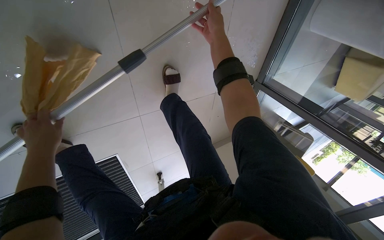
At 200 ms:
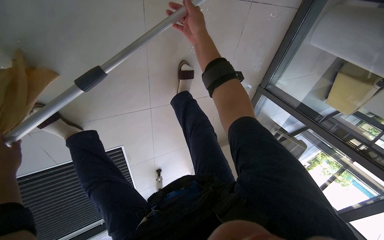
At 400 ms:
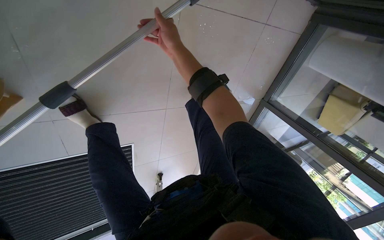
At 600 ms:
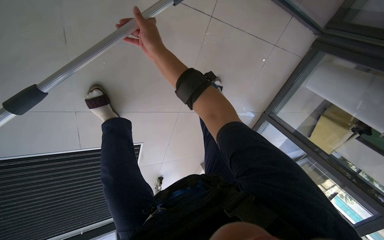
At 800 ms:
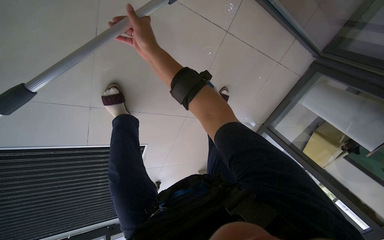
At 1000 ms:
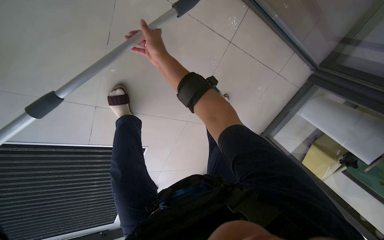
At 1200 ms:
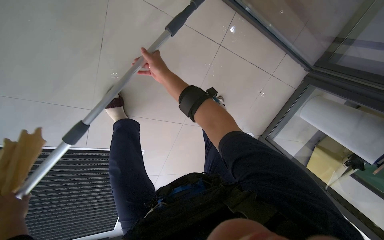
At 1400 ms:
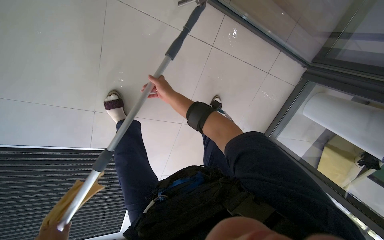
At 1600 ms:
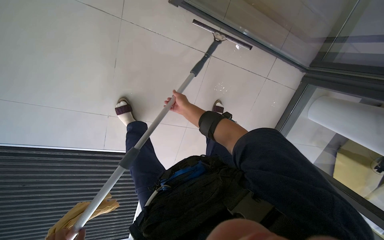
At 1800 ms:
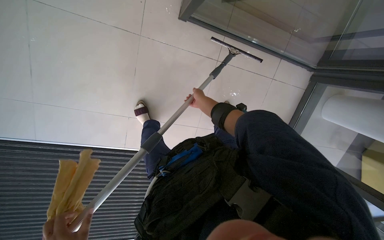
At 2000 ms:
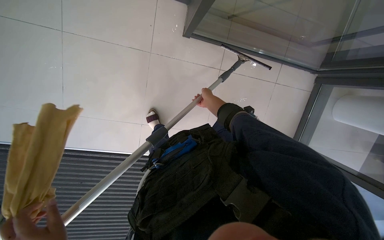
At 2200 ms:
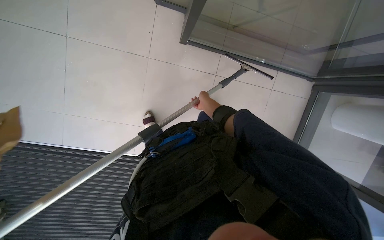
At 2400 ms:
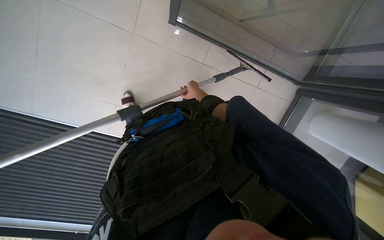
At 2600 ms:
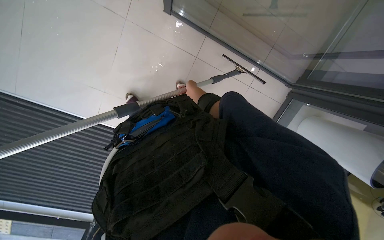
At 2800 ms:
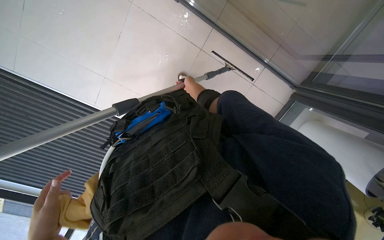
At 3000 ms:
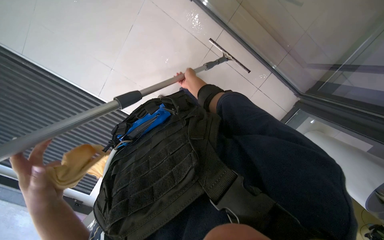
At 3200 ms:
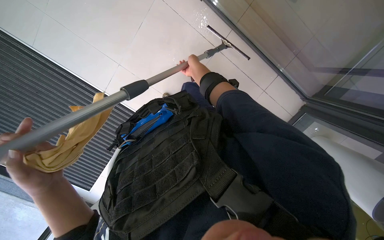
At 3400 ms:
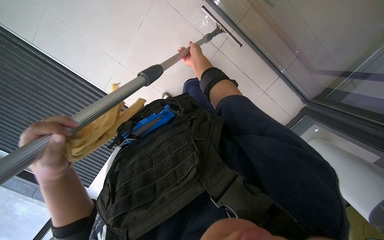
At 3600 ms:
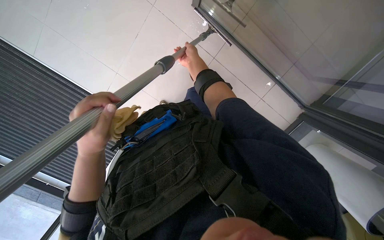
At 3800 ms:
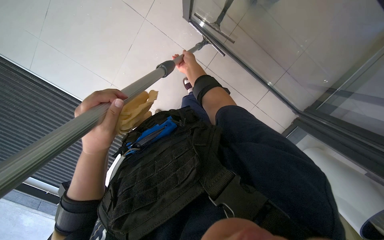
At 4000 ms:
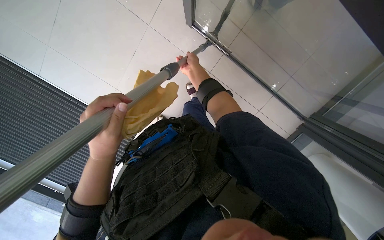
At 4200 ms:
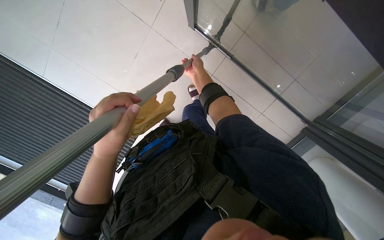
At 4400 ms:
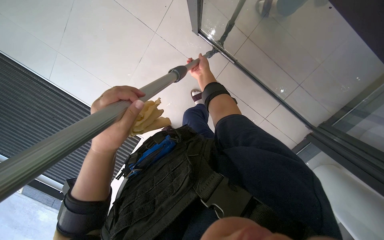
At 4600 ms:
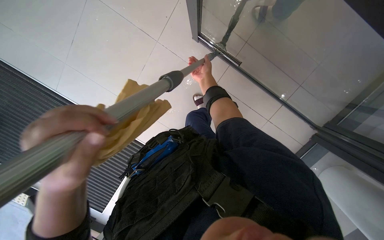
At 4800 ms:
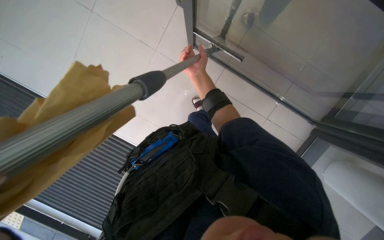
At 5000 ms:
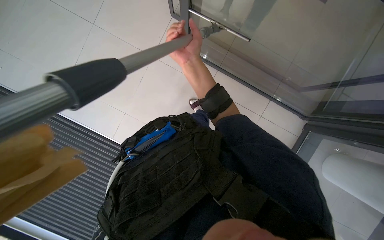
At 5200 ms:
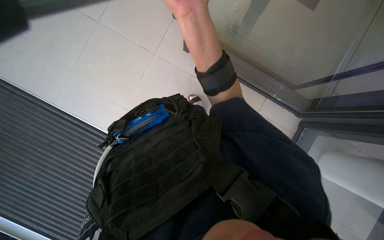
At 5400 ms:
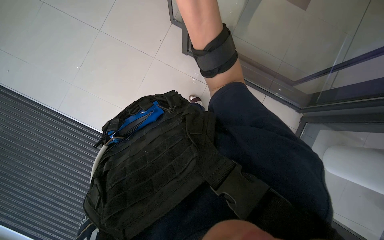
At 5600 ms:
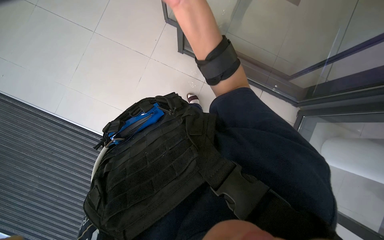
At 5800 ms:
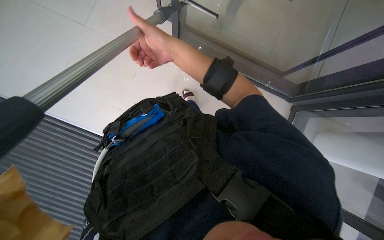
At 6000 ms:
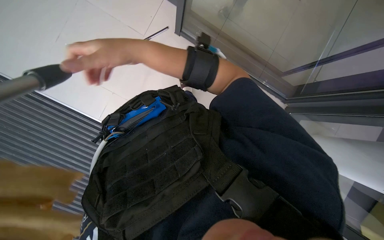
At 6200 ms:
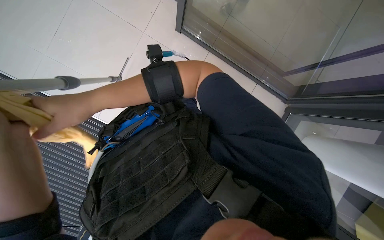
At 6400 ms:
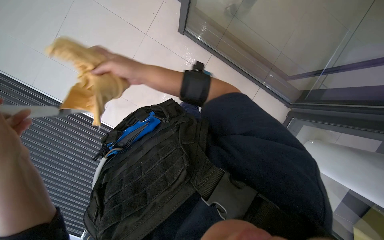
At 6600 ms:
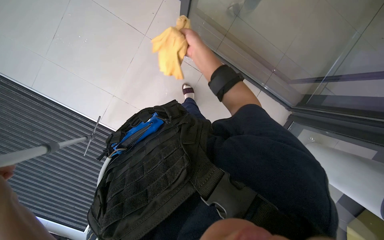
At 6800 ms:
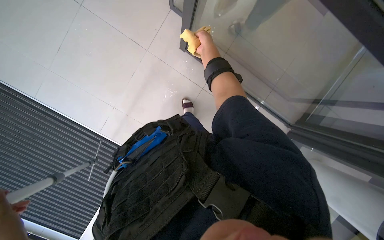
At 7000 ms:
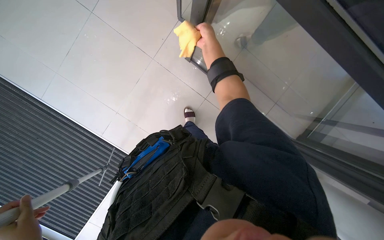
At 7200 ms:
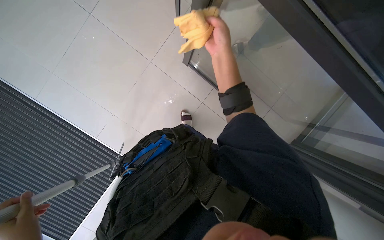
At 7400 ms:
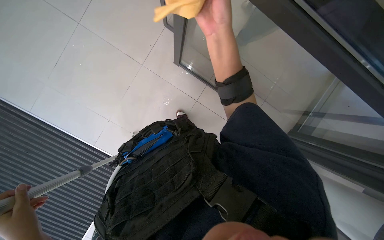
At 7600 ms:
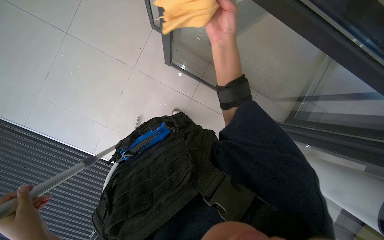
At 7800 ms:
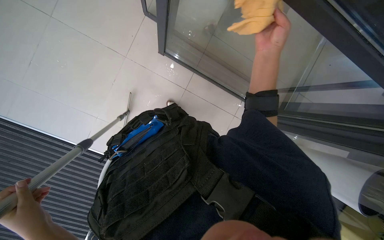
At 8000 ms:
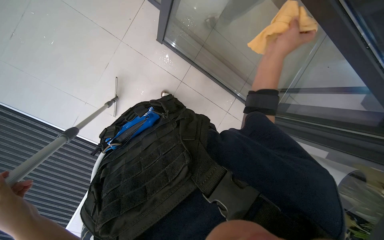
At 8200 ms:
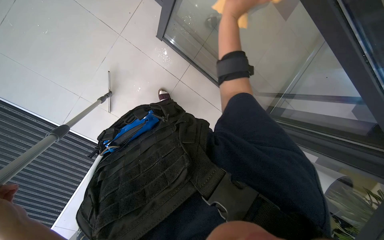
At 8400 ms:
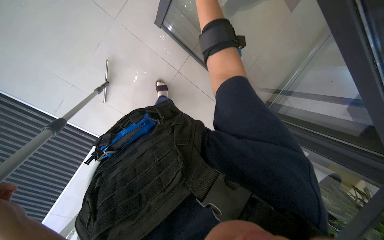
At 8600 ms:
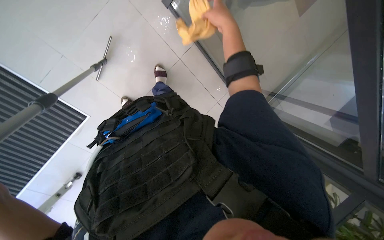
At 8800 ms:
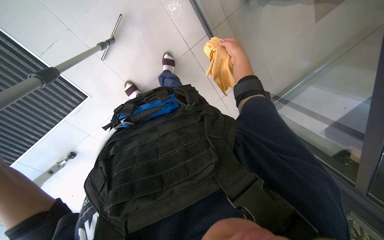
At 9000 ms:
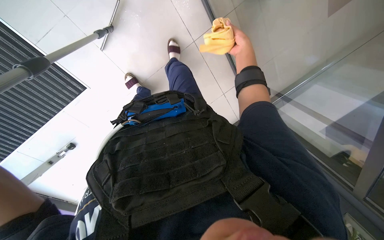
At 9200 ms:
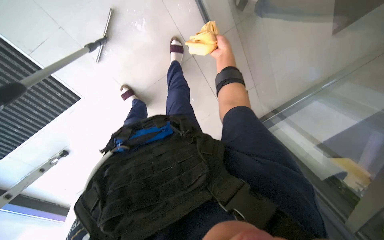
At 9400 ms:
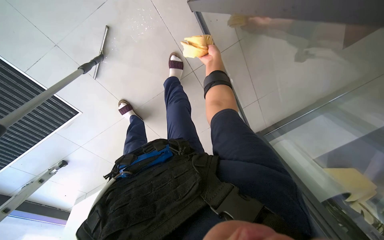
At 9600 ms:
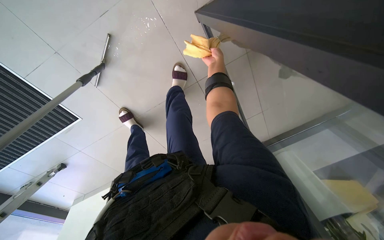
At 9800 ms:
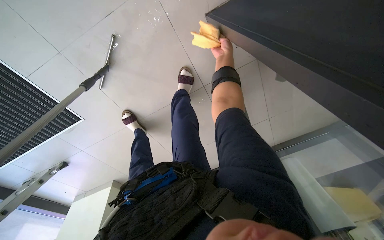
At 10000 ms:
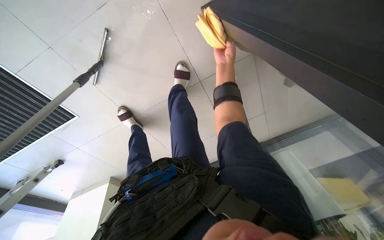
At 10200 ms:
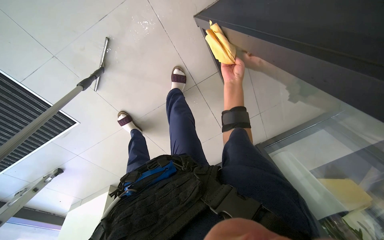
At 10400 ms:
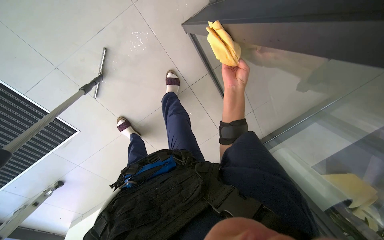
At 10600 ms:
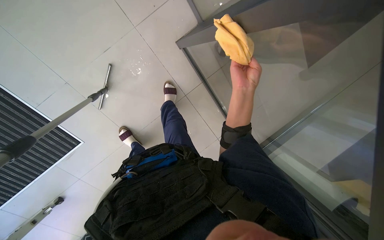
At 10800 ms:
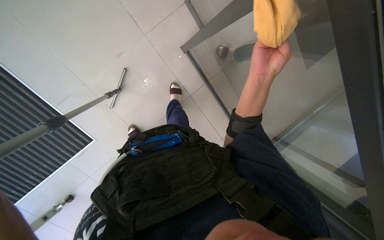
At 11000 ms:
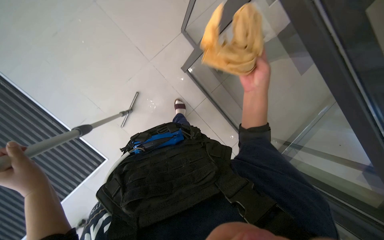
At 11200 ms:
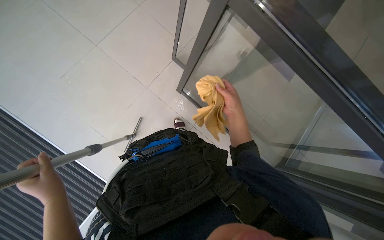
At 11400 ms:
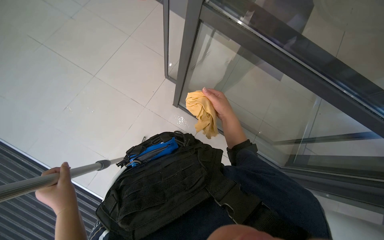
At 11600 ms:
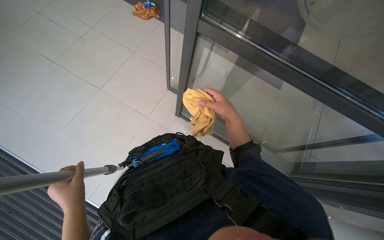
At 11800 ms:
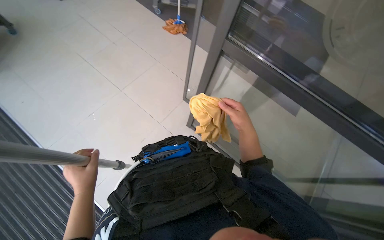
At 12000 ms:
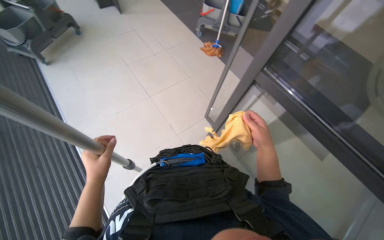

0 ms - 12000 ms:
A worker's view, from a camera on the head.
Job: cleaning windows.
The whole recording: Cleaning glass. The worker uses an extended squeegee pole to clean the upper section of a glass.
0 ms - 1600 ms: The camera travels approximately 50 cm. The view tilts approximately 15 degrees upward.
1600 ms - 3000 ms: The right hand moves up the picture, about 10 cm.
3000 ms - 4400 ms: The right hand heads nearer to the camera, covering some 10 cm.
6000 ms - 7600 ms: The right hand goes approximately 25 cm to the right and up the picture.
7600 ms - 9000 ms: The wearer looks roughly 20 degrees further downward. The right hand heads farther from the camera, covering roughly 20 cm.
9000 ms - 10400 ms: The wearer looks some 10 degrees further upward.

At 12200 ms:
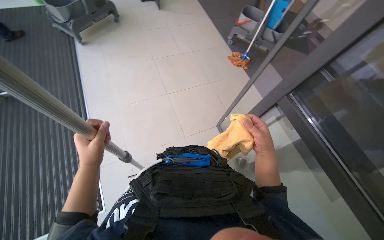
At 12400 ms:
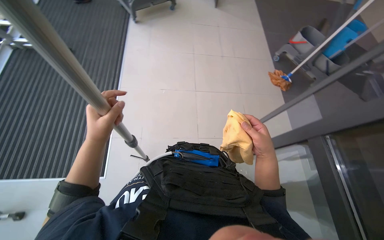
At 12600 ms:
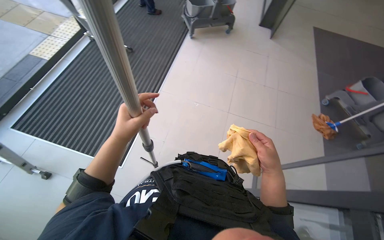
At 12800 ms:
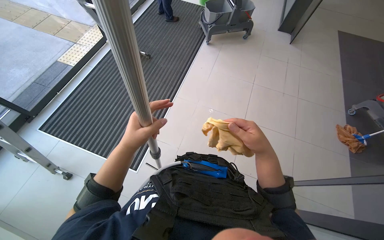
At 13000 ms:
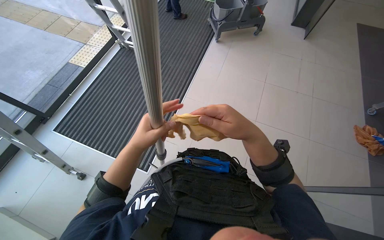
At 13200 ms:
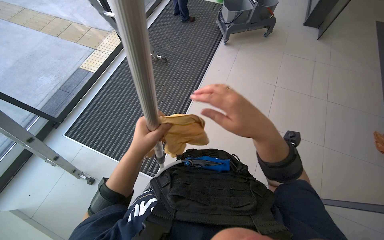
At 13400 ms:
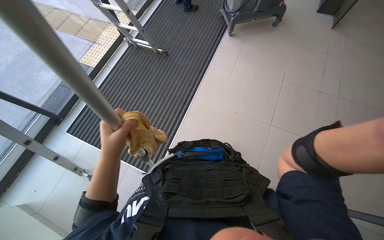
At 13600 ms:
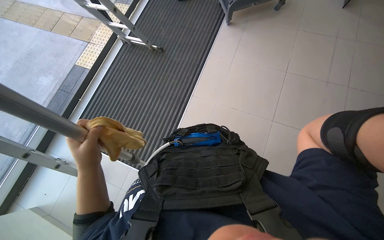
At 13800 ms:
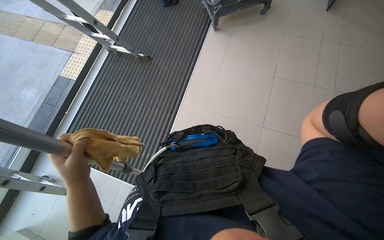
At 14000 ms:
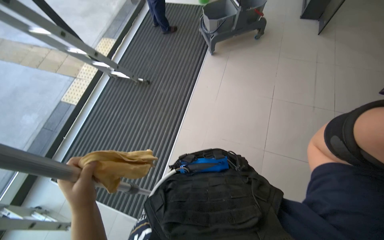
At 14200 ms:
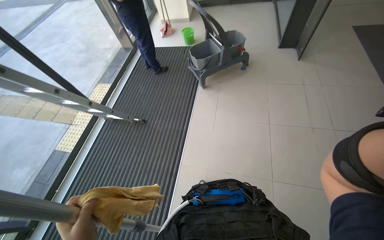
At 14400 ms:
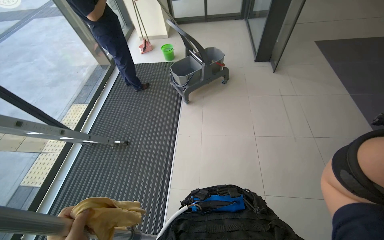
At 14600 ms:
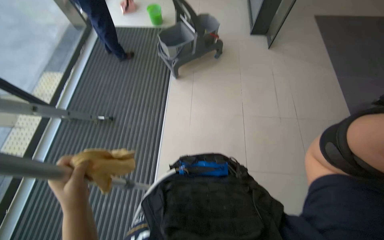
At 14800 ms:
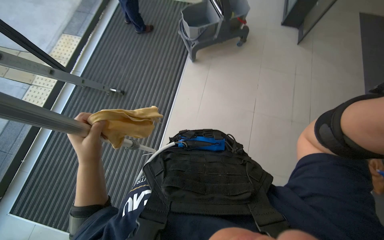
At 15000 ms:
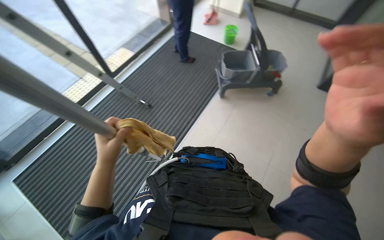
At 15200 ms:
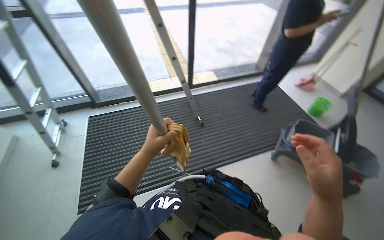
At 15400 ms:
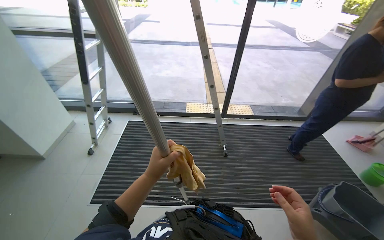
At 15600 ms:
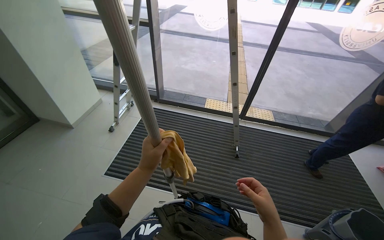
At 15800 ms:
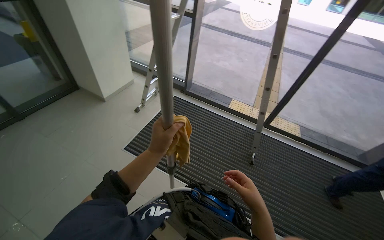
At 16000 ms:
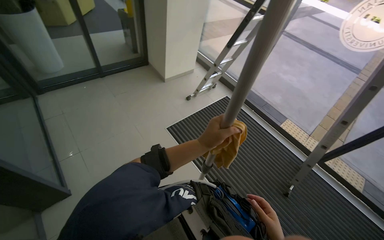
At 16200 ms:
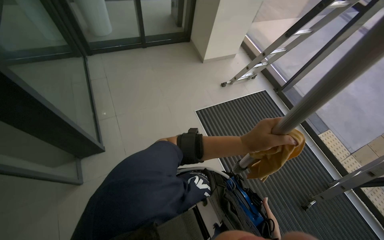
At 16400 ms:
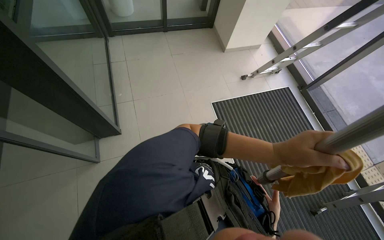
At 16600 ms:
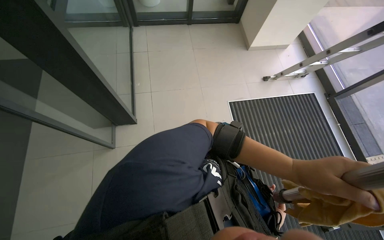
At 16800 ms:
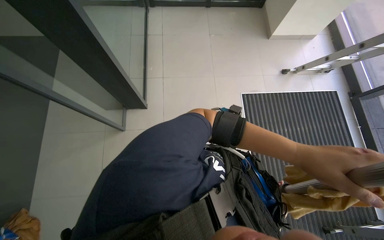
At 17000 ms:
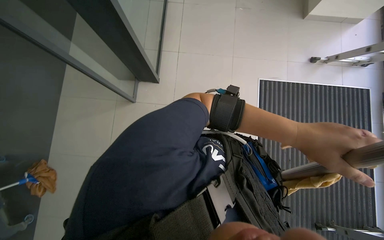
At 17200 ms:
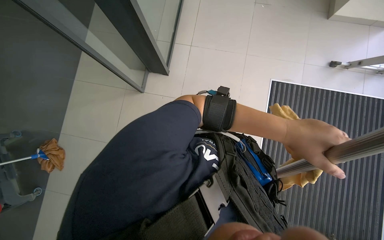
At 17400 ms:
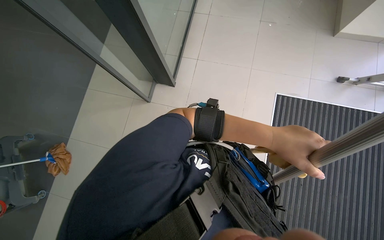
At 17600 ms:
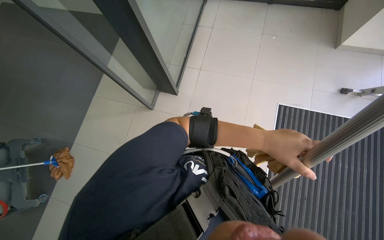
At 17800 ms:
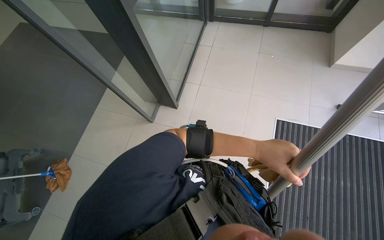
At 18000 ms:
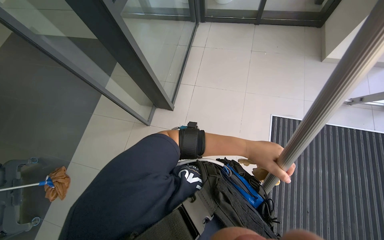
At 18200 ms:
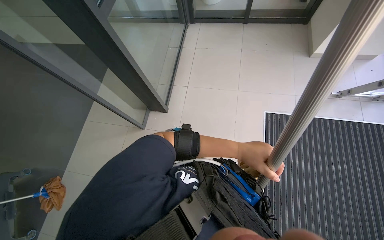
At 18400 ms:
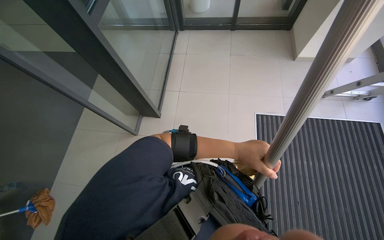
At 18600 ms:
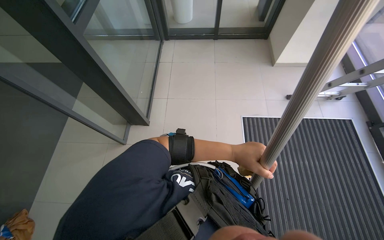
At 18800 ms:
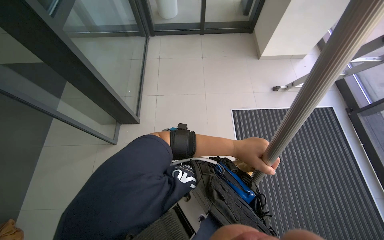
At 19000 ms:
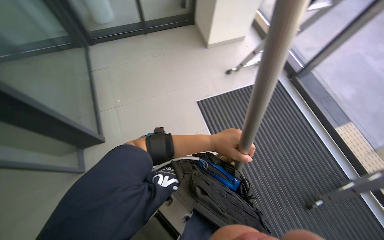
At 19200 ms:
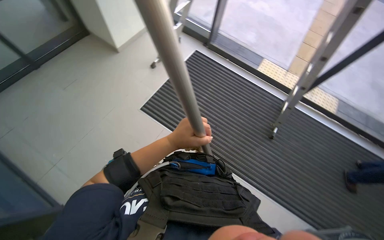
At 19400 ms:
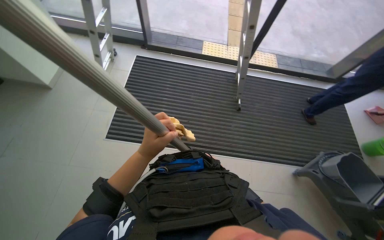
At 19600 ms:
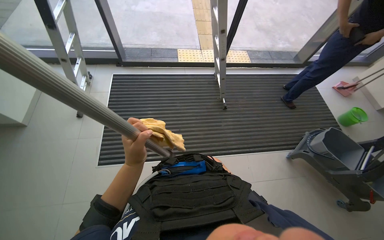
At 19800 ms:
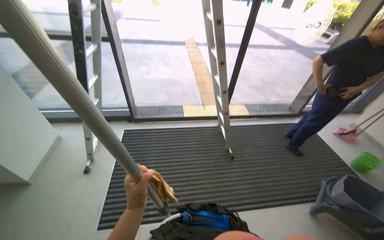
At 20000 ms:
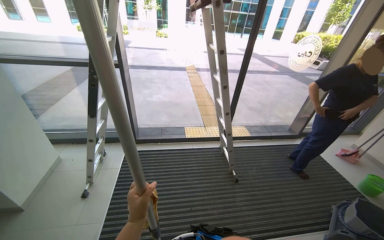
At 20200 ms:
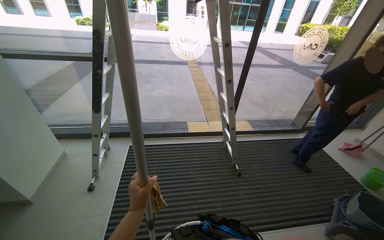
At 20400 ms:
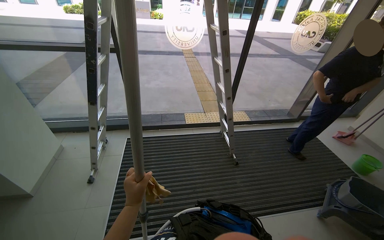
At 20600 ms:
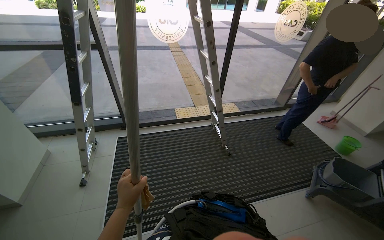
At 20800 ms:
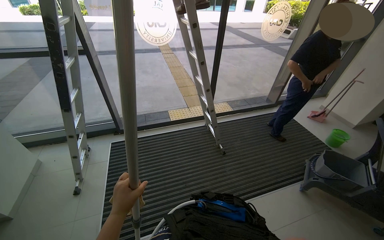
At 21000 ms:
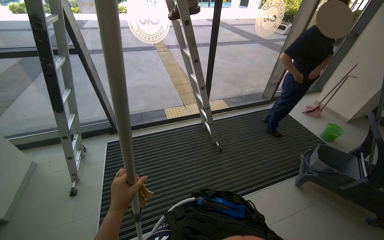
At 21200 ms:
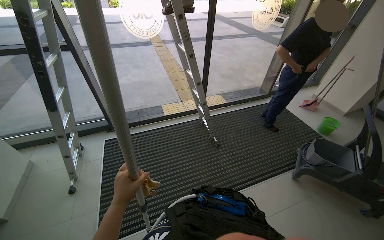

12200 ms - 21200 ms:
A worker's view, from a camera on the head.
Job: cleaning windows.
The whole recording: Cleaning glass. The worker uses an extended squeegee pole to clean the upper section of a glass.
12200 ms - 13800 ms: The head turns to the left by about 45 degrees.
13800 ms - 15200 ms: The wearer looks approximately 55 degrees further to the left. The camera pitches upward, by about 25 degrees.
15200 ms - 16600 ms: The wearer looks some 100 degrees further to the left.
16600 ms - 18200 ms: The head turns to the left by some 20 degrees.
18200 ms - 19800 ms: The wearer looks about 110 degrees further to the right. The wearer looks about 20 degrees further upward.
